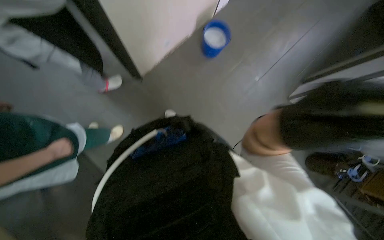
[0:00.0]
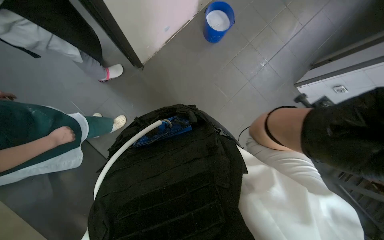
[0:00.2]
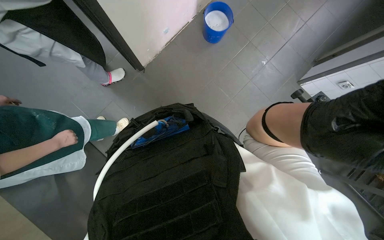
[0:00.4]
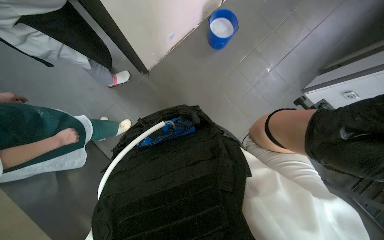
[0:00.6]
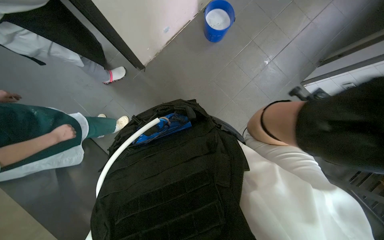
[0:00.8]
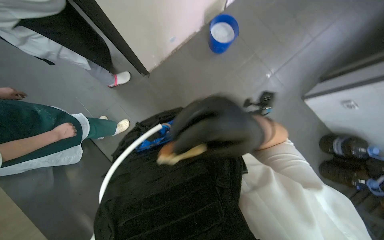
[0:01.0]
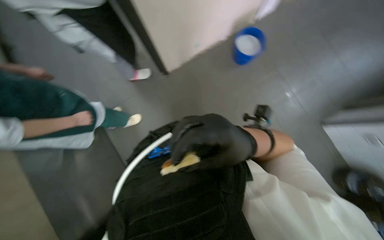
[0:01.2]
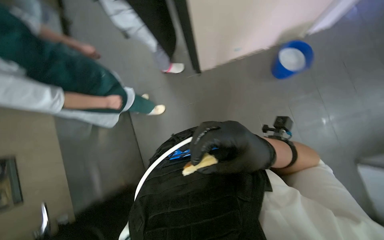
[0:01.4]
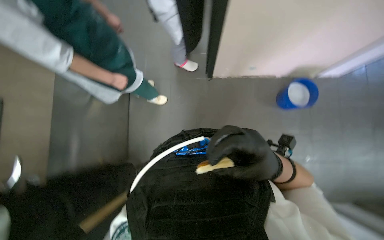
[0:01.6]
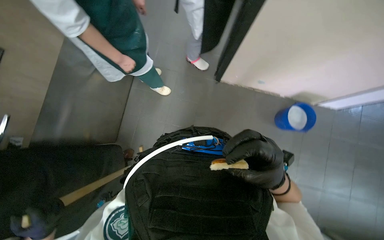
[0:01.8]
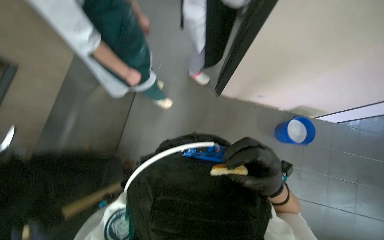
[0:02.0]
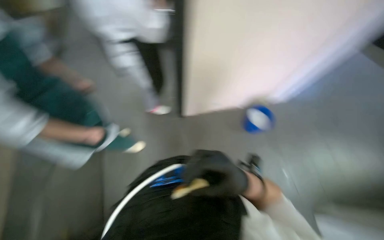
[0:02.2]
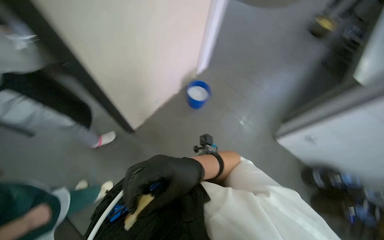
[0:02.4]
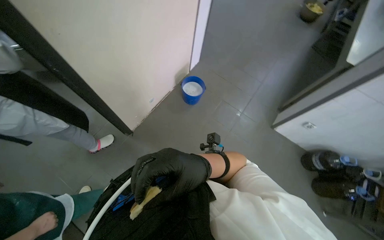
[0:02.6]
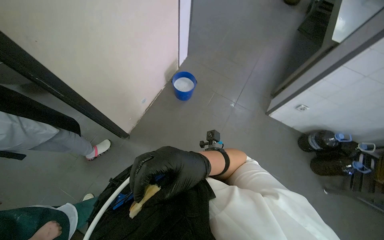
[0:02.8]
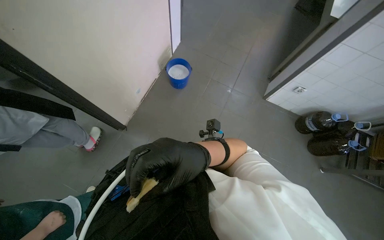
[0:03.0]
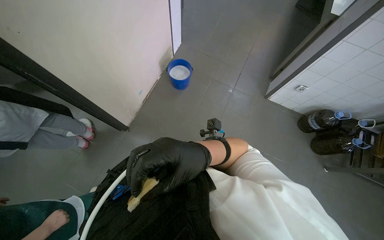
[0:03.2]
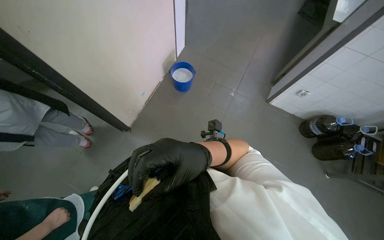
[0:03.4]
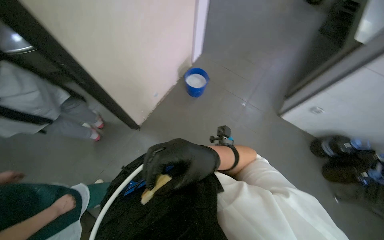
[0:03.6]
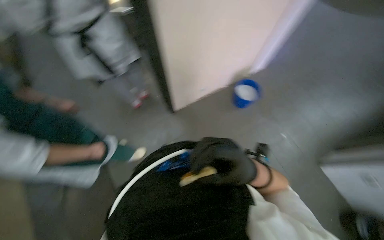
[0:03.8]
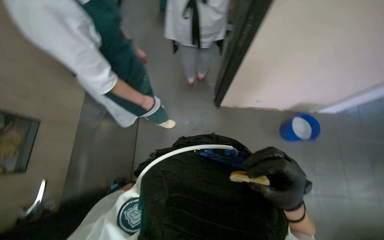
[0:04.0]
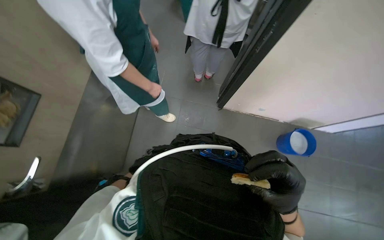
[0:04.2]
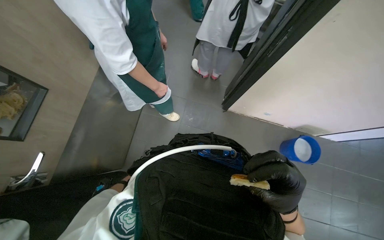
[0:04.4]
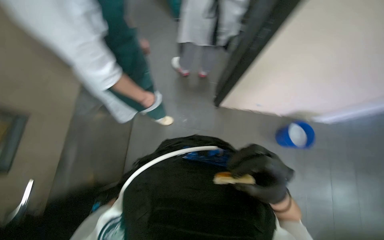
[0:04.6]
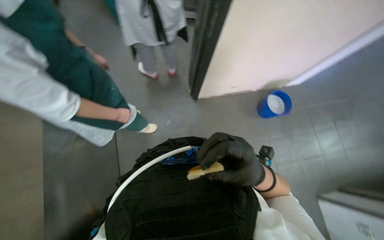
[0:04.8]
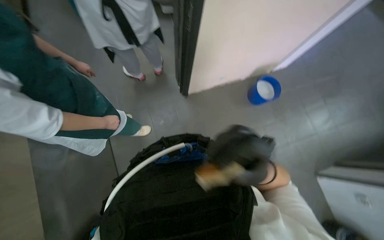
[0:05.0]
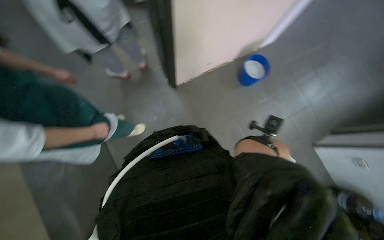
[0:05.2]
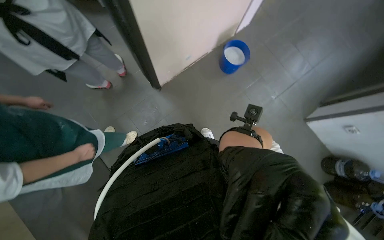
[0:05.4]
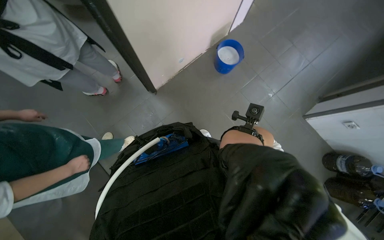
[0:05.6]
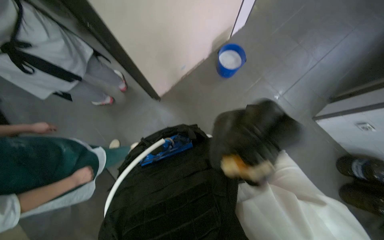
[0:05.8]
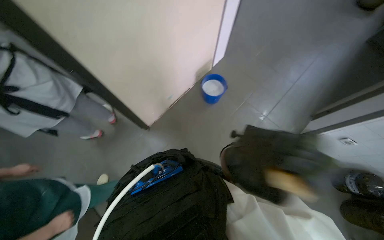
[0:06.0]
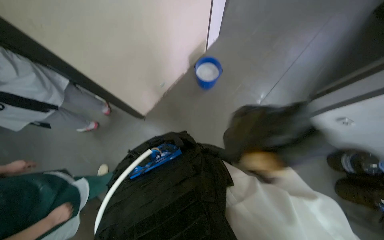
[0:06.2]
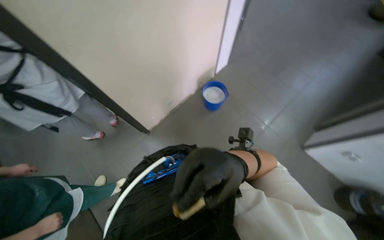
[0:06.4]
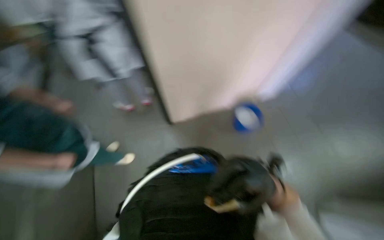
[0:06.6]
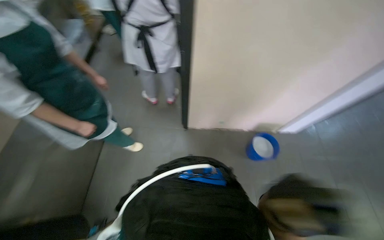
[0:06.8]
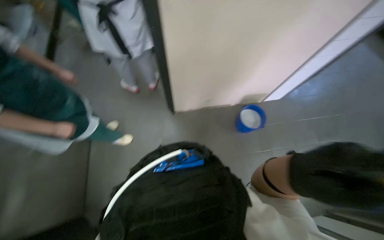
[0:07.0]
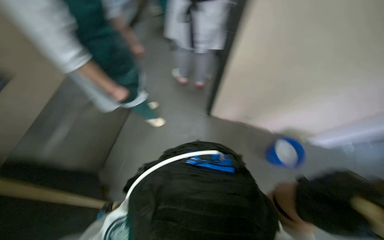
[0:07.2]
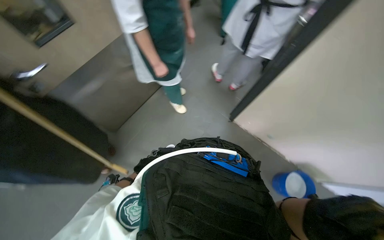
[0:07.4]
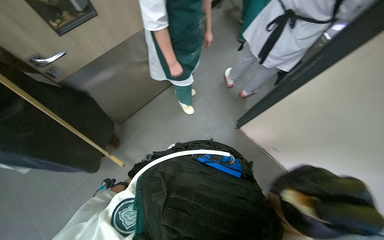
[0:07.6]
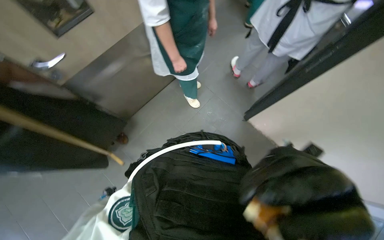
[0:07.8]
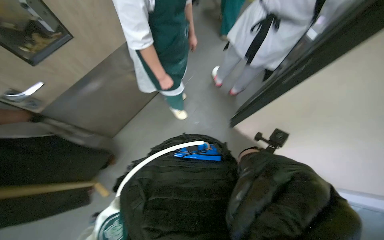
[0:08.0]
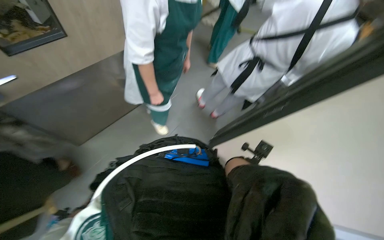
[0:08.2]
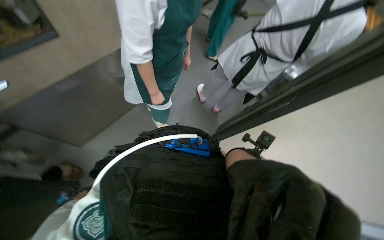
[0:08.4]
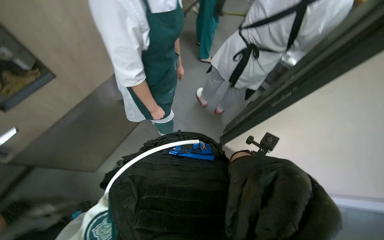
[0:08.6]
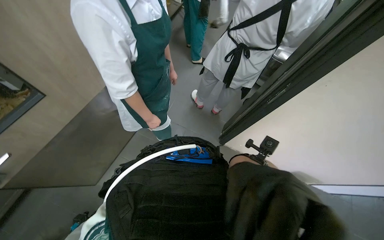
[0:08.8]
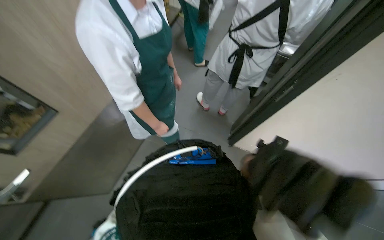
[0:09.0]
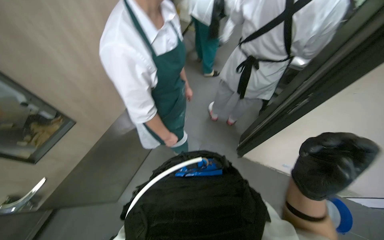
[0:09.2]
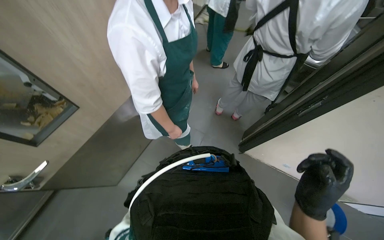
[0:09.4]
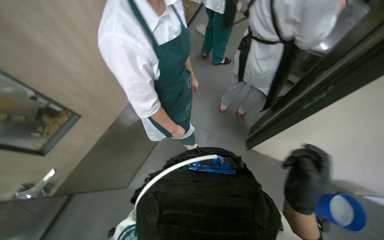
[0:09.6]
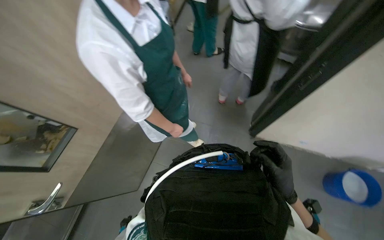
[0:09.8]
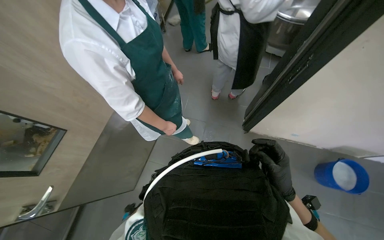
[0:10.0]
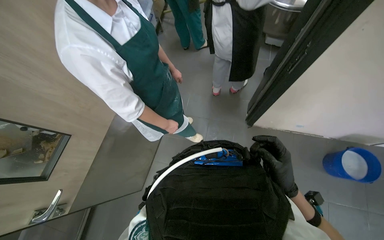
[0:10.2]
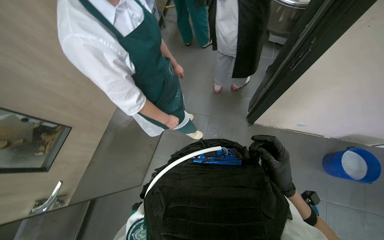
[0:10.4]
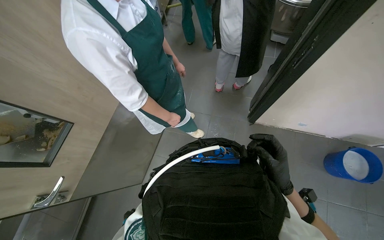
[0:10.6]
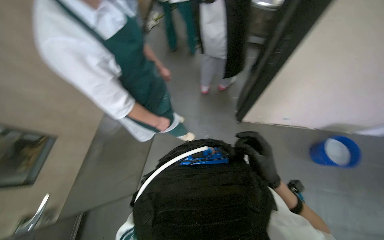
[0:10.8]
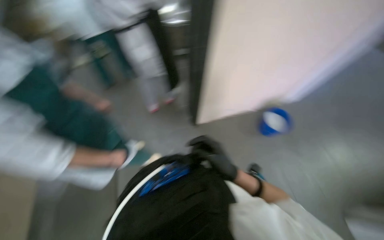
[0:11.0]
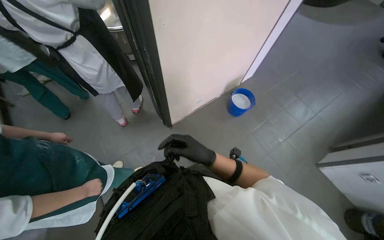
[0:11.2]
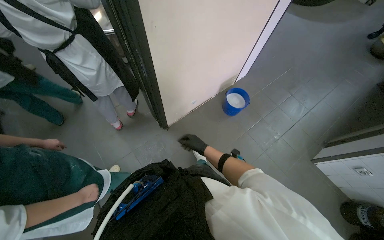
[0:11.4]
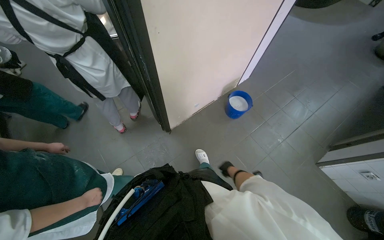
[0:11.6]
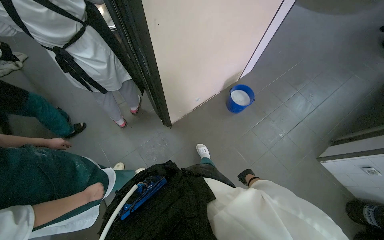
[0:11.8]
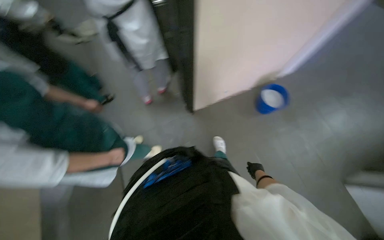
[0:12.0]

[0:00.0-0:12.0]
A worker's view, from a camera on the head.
Job: preparing food.
The whole recording: Weighing and shaping dough portions. The worker weighs individual dough pieces on a scale and shapes them.
0:00.0 to 0:01.6: The head turns to the left by some 45 degrees.
0:01.6 to 0:03.0: The head turns to the right by about 50 degrees.
0:03.0 to 0:04.4: The head rotates approximately 75 degrees to the left.
0:04.4 to 0:06.0: The scene rotates counterclockwise by some 60 degrees.
0:06.0 to 0:07.6: The wearer looks some 95 degrees further to the left.
0:09.0 to 0:10.4: The right hand goes some 20 cm farther from the camera, to the right and down the picture.
0:10.4 to 0:12.0: The wearer looks roughly 40 degrees further to the right.

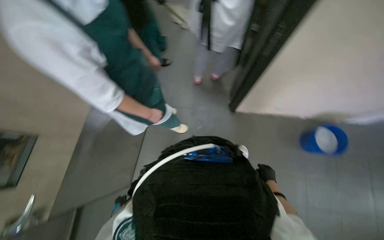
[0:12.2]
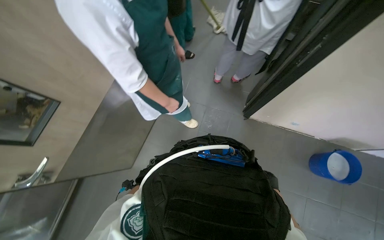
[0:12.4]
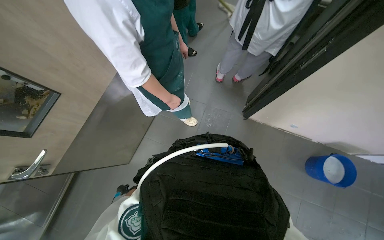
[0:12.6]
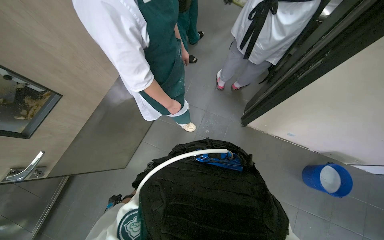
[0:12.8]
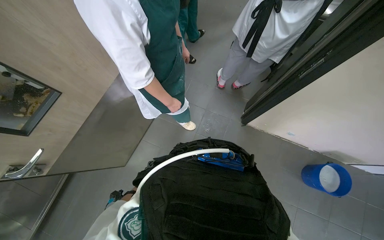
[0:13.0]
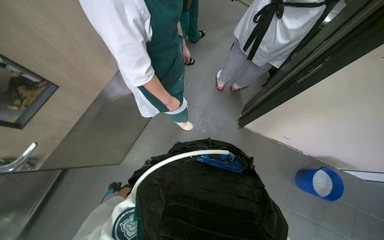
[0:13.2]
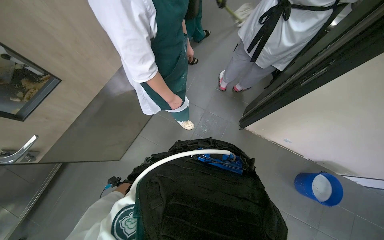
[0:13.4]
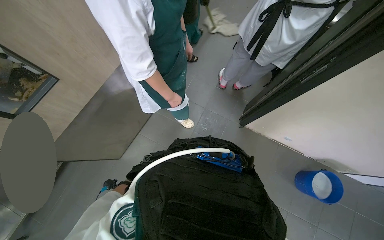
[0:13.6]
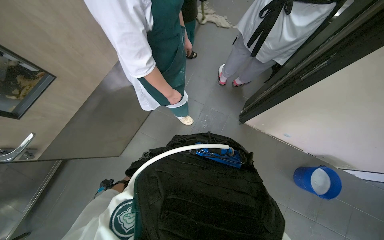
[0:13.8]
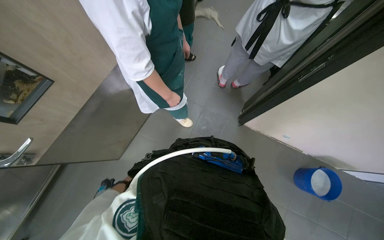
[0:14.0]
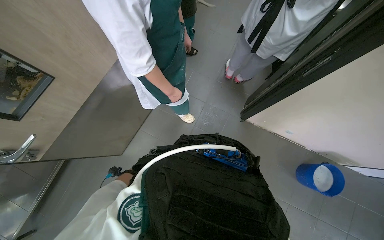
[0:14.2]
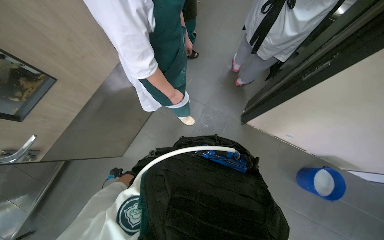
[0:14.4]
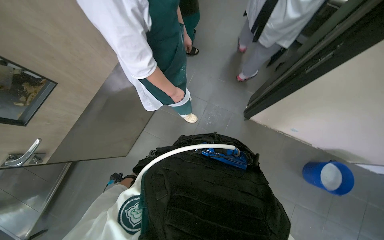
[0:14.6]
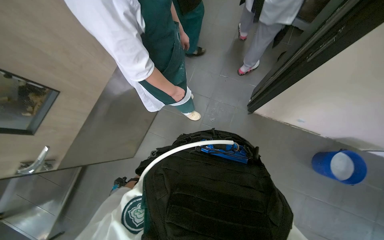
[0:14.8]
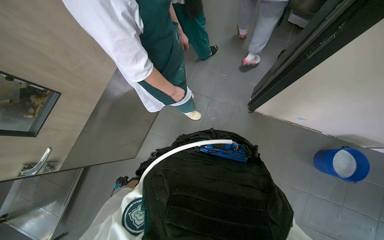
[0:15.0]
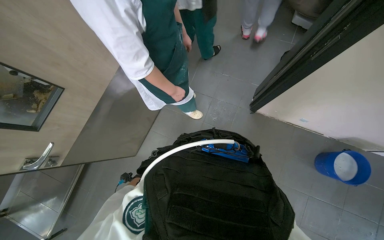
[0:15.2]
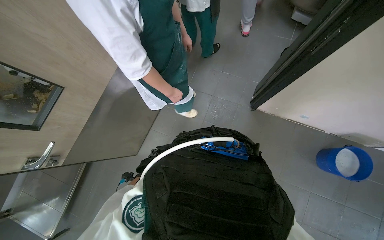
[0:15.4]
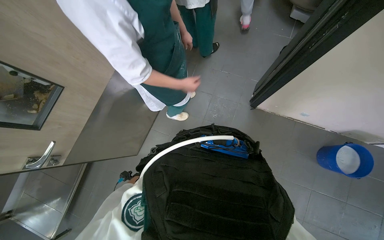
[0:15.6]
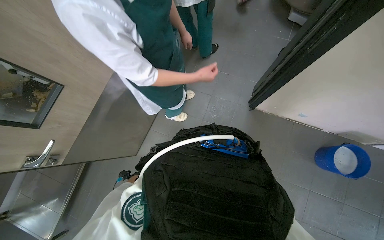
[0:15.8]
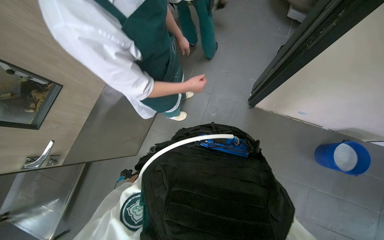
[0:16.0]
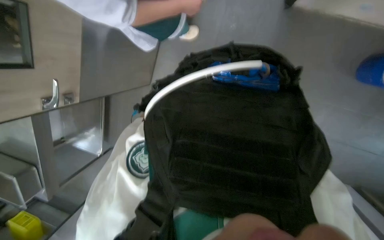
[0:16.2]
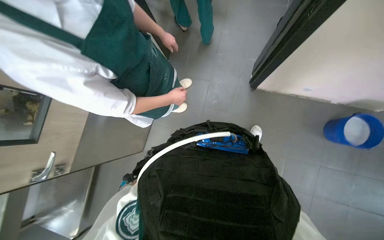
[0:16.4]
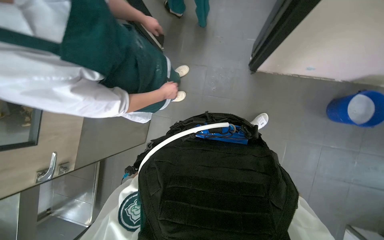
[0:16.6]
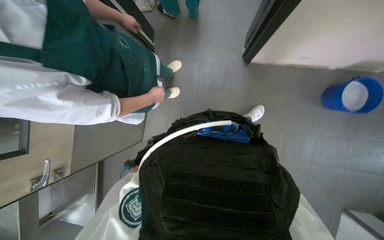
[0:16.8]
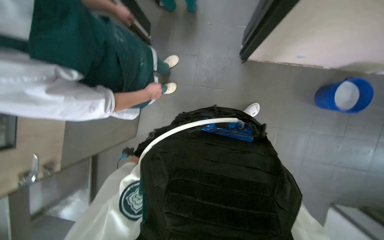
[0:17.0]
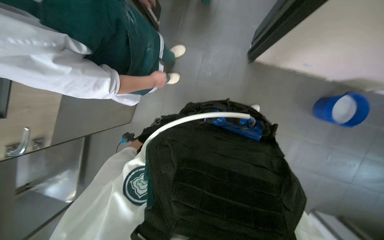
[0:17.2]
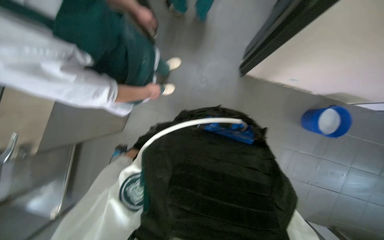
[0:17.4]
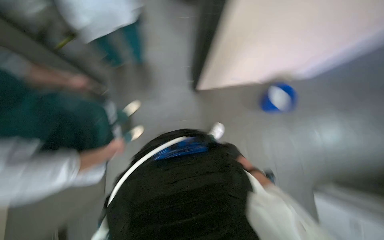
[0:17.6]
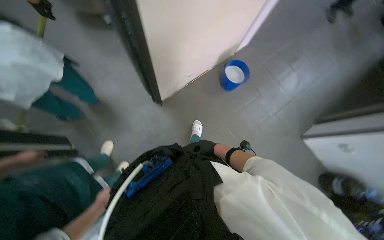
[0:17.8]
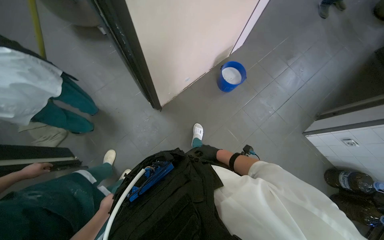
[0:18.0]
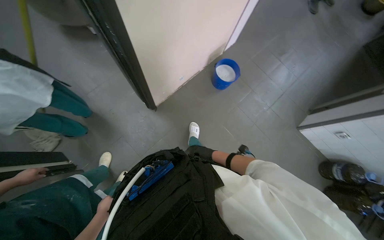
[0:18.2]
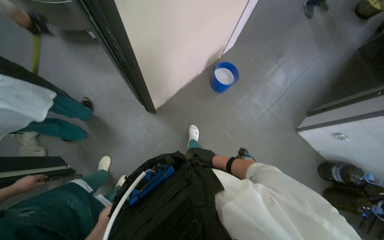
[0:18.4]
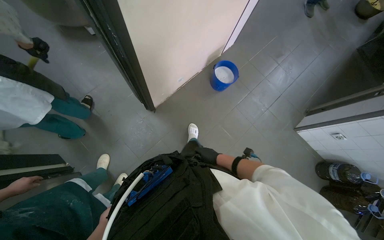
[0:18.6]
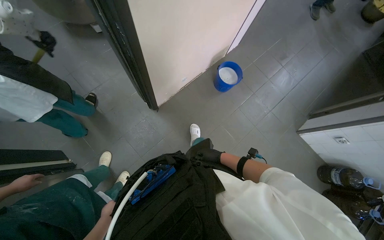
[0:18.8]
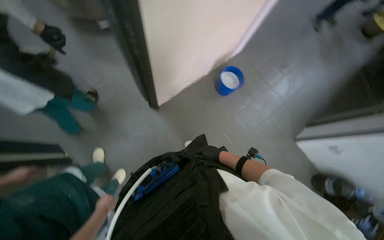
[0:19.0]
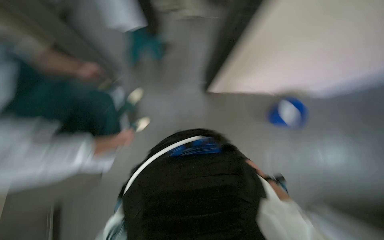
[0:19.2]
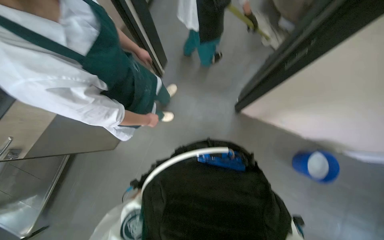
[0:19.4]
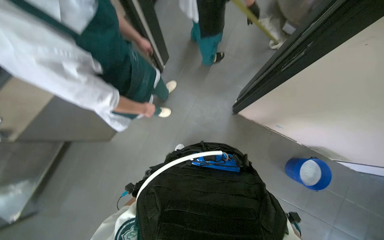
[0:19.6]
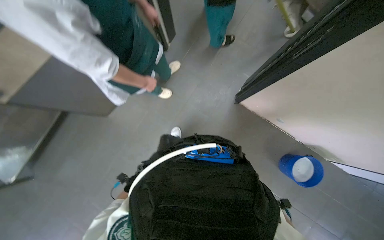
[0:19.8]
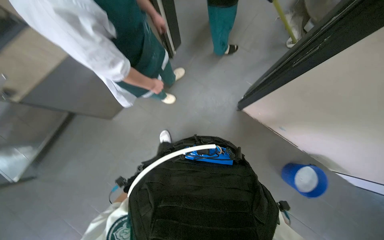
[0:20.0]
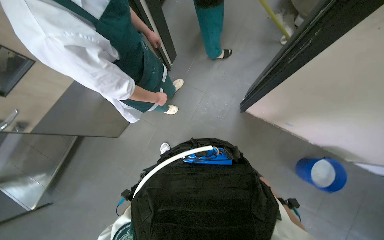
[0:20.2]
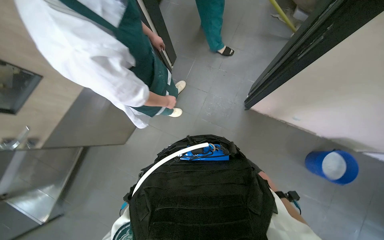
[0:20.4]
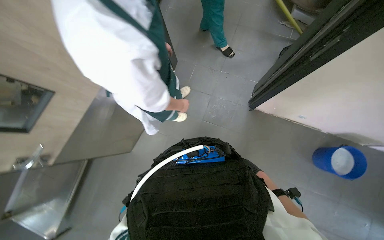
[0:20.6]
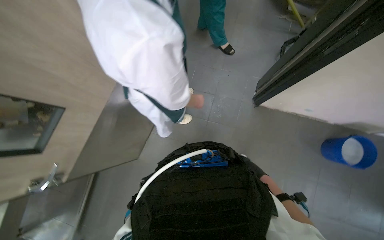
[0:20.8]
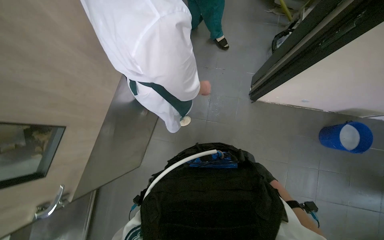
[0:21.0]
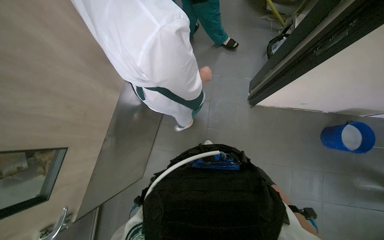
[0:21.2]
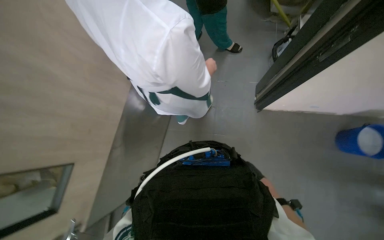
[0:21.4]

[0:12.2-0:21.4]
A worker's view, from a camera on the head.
Job: preparing food.
The whole recording: Weighing and shaping dough portions. The worker weighs individual dough pieces on a scale and shapes them.
0:16.8 to 0:18.4: The wearer looks some 55 degrees further to the right. The view tips upward by roughly 15 degrees.
0:18.4 to 0:19.8: The scene turns some 50 degrees clockwise in the picture.
0:19.8 to 0:21.4: The scene rotates counterclockwise by approximately 30 degrees.
